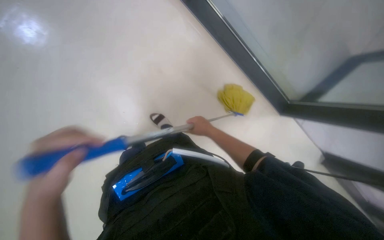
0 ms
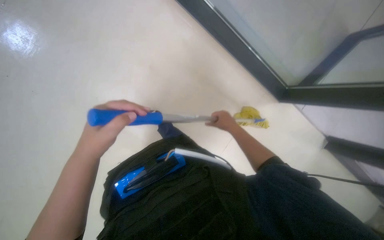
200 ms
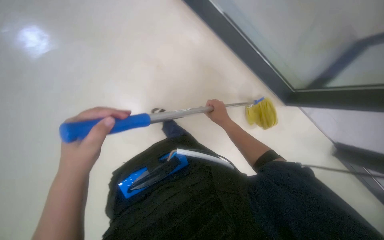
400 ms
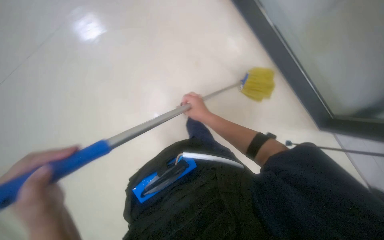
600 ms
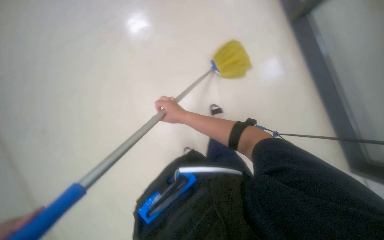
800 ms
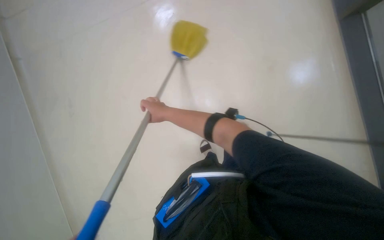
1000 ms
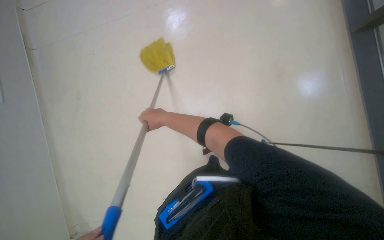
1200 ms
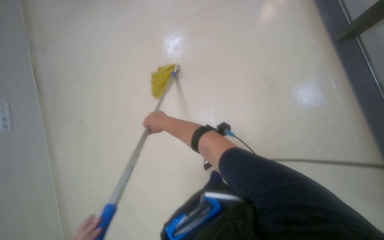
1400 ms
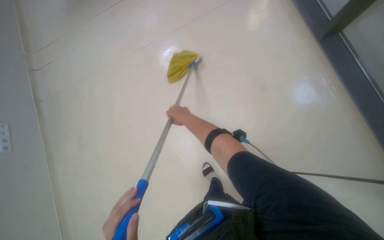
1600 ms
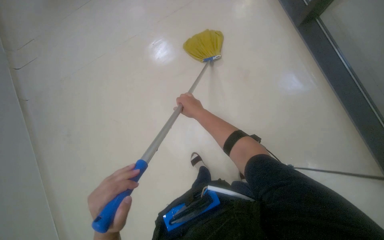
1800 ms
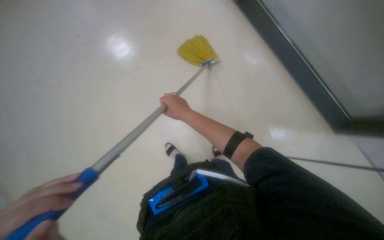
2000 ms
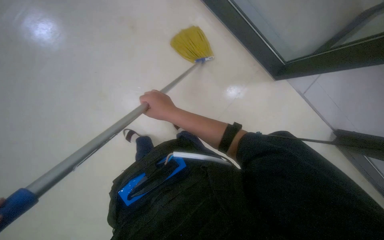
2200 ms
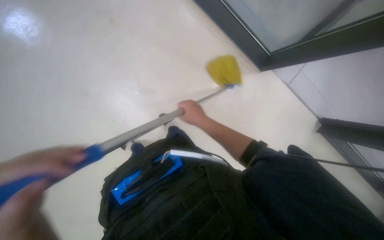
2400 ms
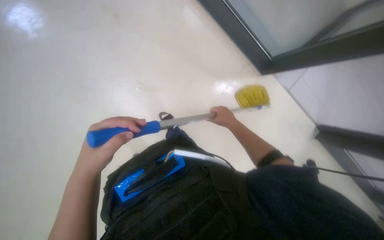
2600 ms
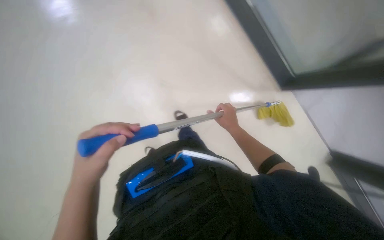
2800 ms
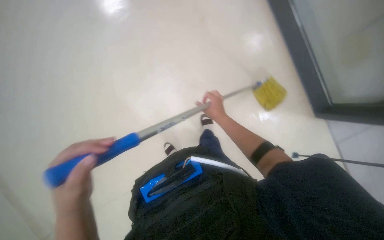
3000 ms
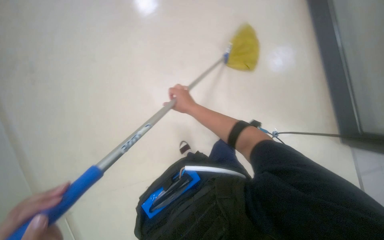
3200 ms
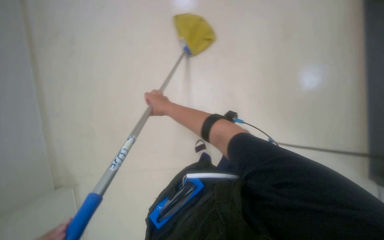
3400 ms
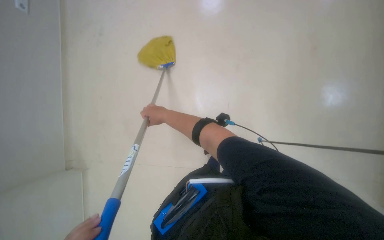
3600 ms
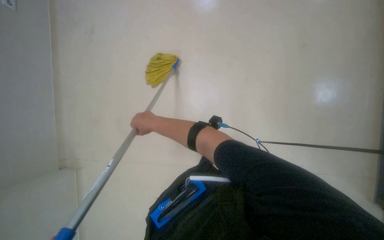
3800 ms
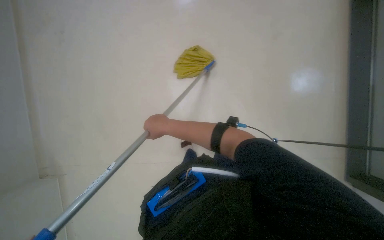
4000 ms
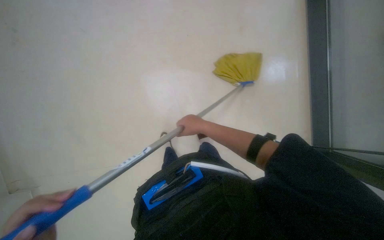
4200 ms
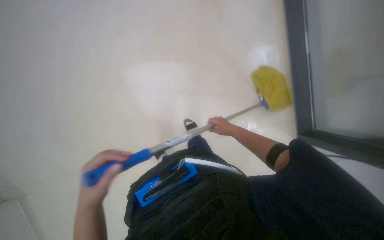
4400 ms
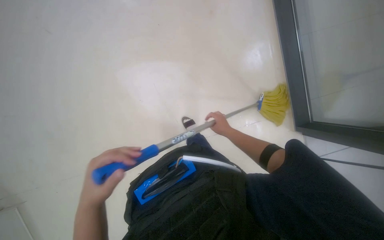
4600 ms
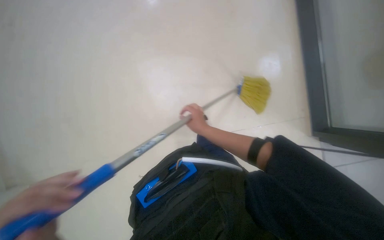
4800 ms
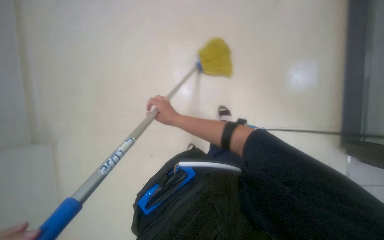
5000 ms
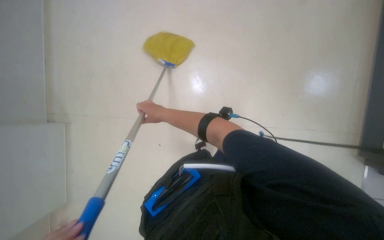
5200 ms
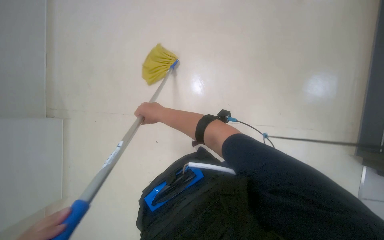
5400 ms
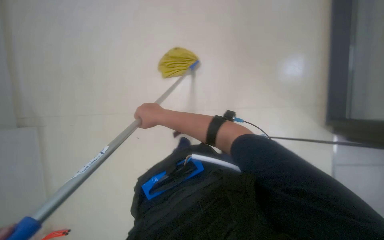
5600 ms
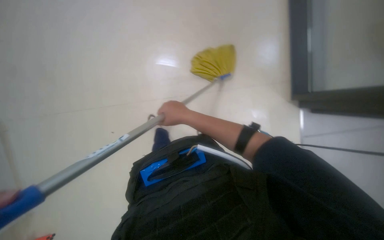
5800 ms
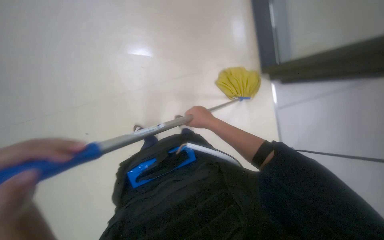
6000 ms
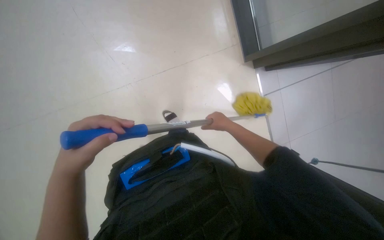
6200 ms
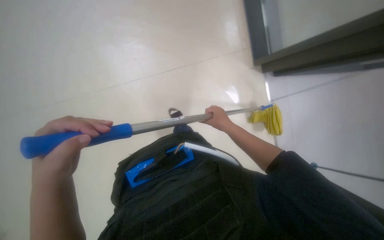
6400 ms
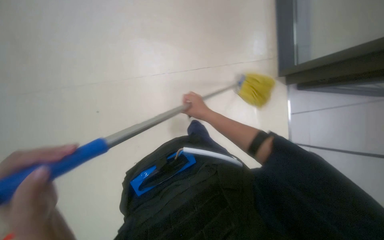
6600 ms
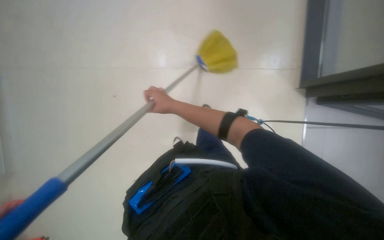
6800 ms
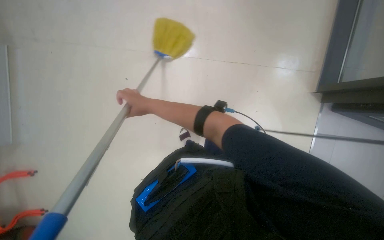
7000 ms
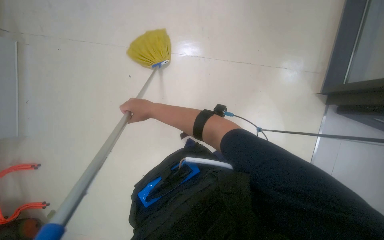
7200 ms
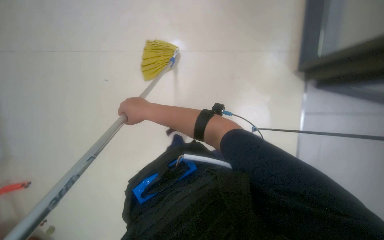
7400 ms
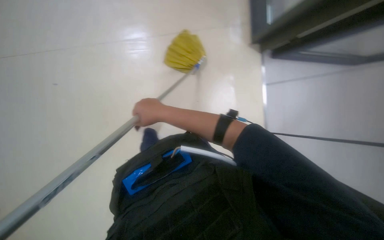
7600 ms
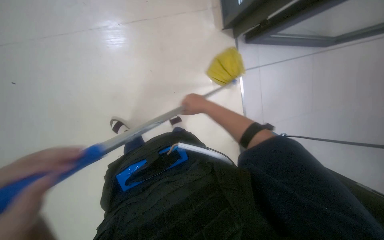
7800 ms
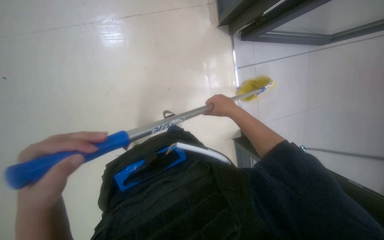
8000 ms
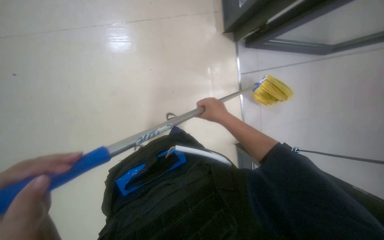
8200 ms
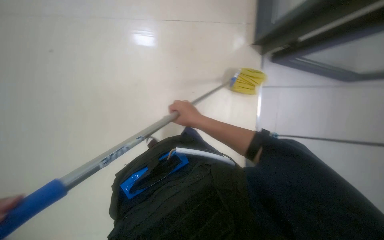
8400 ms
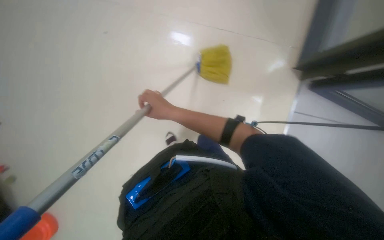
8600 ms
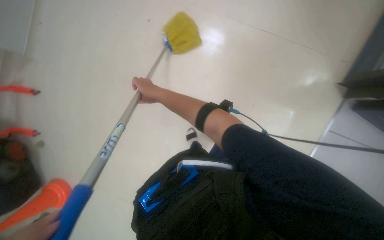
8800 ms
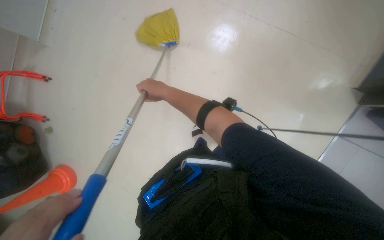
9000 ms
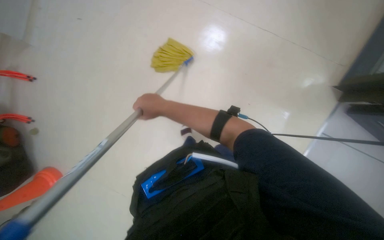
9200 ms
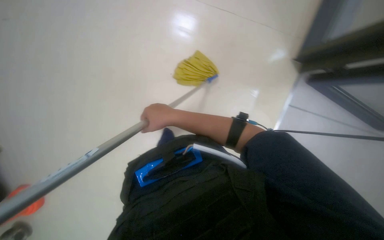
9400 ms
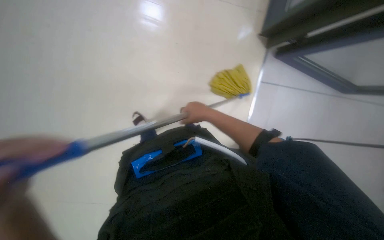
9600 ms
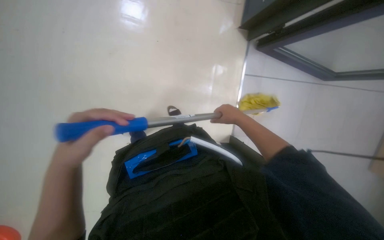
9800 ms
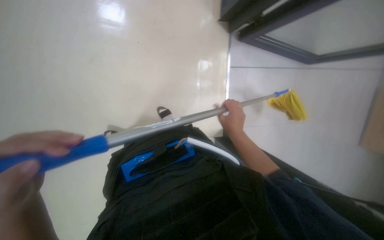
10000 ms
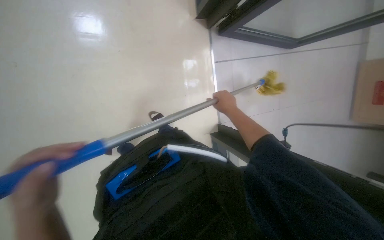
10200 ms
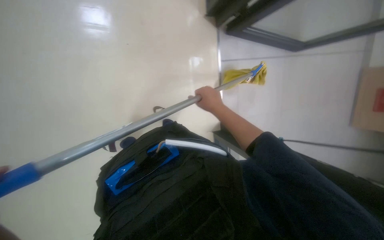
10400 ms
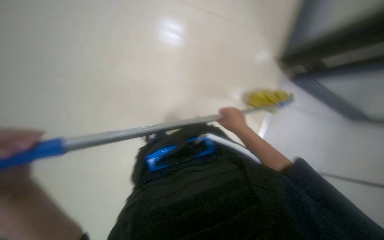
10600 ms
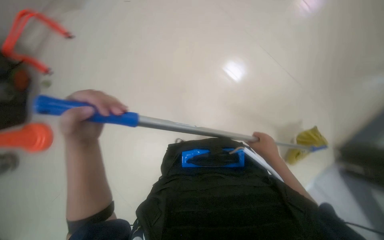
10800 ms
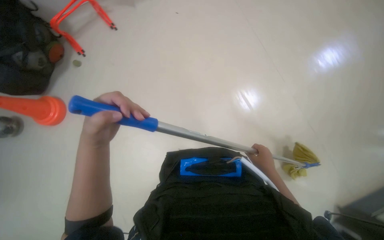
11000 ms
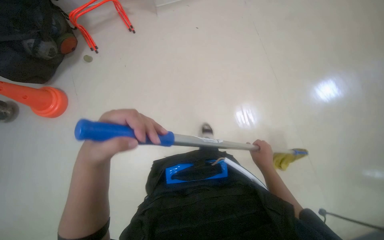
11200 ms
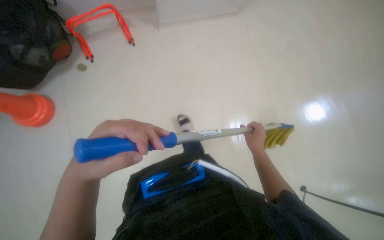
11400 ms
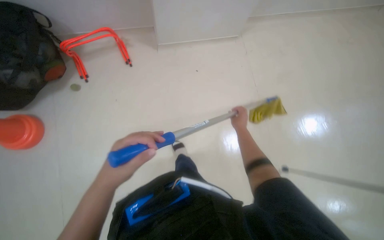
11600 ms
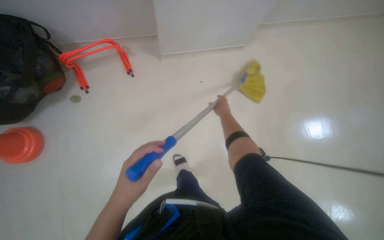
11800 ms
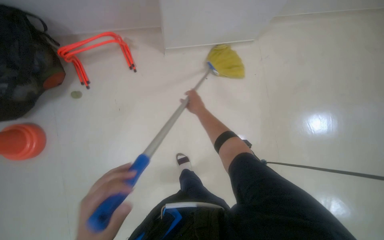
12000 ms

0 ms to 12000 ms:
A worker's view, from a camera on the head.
Job: mopping floor.
The whole recording: Mopping the floor. The worker mops the floor with a yellow mop.
1600 ms to 3000 ms: The right hand travels to the right by roughly 25 cm.
3000 ms to 4400 ms: The right hand moves about 20 cm to the left and comes back.
4400 ms to 6000 ms: The right hand travels nearer to the camera by some 20 cm.
6000 ms to 7600 ms: The right hand travels to the left and nearer to the camera by some 20 cm.
7600 ms to 9000 ms: Everything in view rotates about 25 degrees clockwise. The right hand moves roughly 25 cm to the right and comes back.
9000 ms to 10400 ms: The right hand heads to the right and down the picture, covering about 35 cm.
10400 ms to 12000 ms: The right hand is displaced farther from the camera by approximately 15 cm, and goes to the right and returns, roughly 10 cm each way.

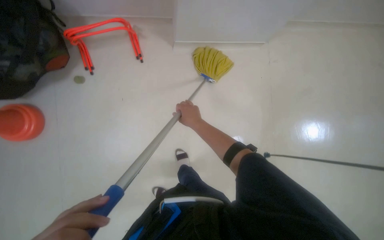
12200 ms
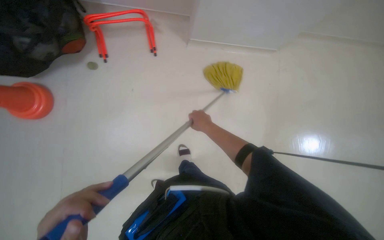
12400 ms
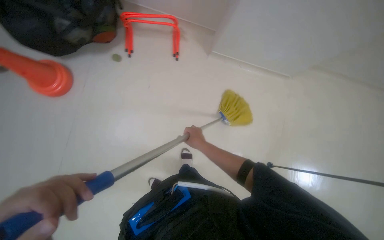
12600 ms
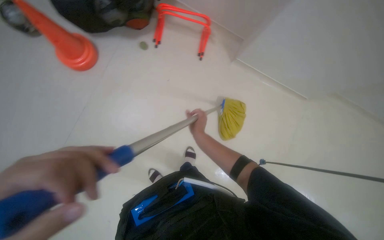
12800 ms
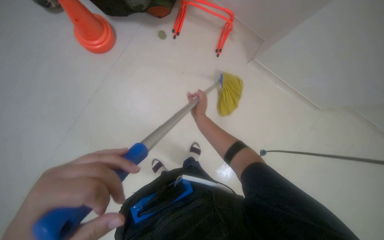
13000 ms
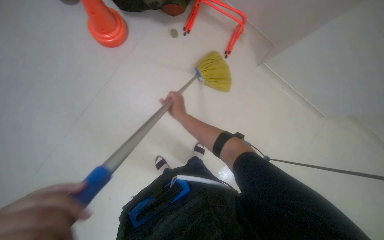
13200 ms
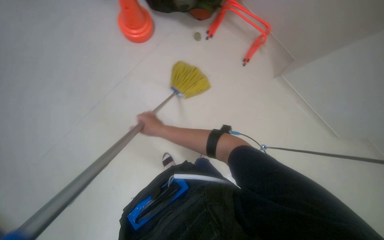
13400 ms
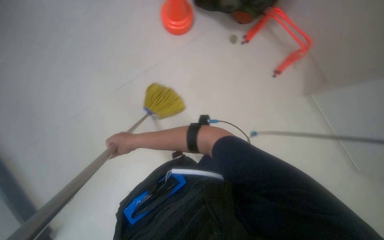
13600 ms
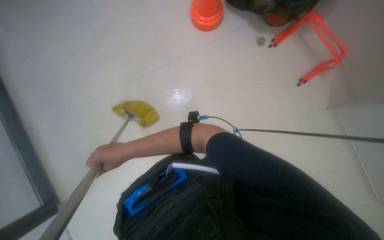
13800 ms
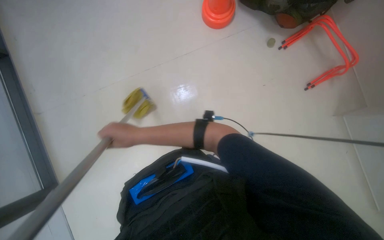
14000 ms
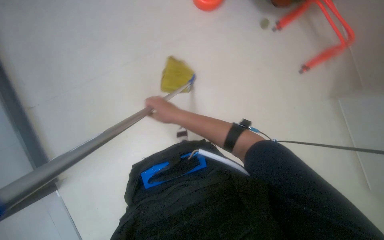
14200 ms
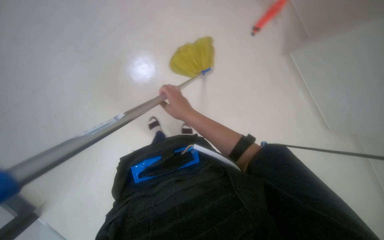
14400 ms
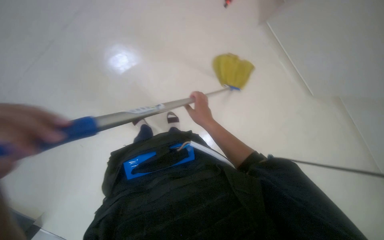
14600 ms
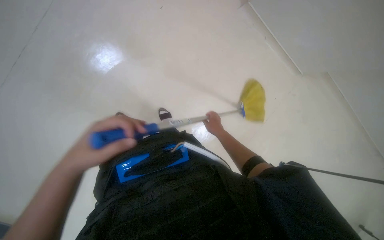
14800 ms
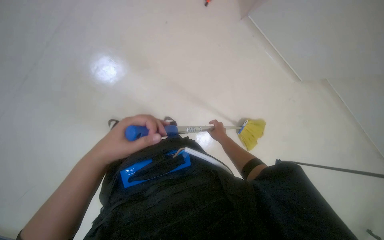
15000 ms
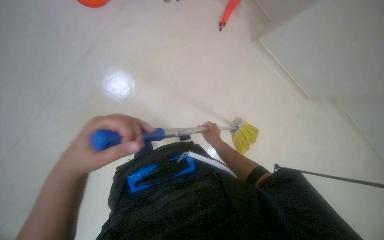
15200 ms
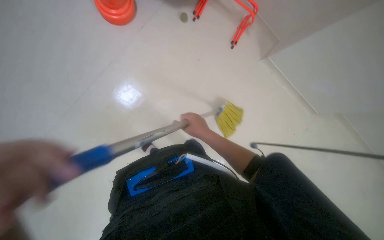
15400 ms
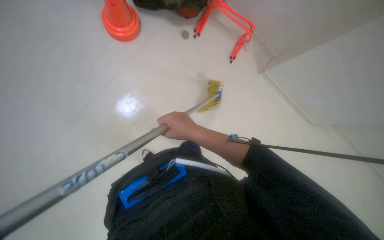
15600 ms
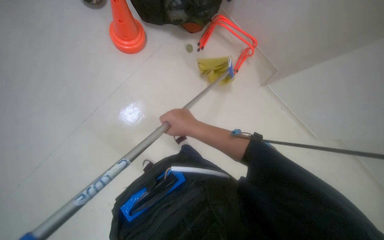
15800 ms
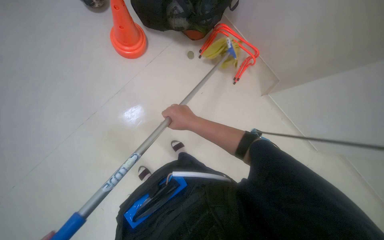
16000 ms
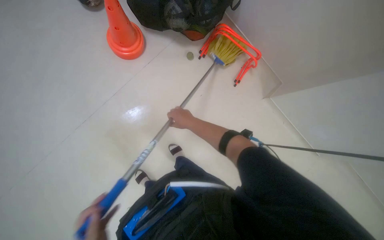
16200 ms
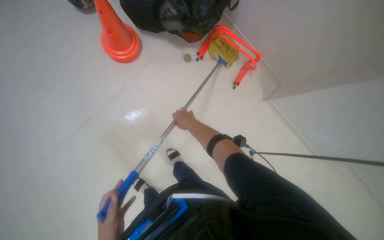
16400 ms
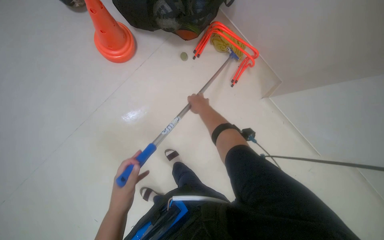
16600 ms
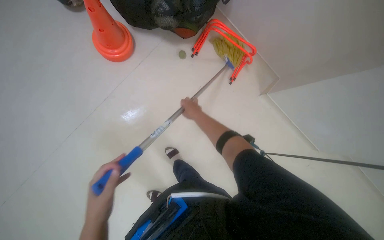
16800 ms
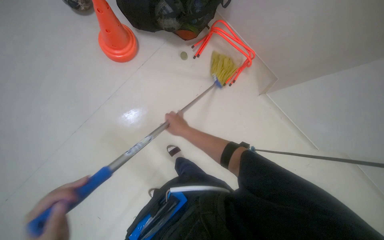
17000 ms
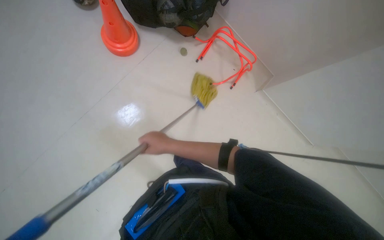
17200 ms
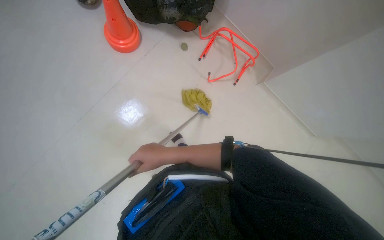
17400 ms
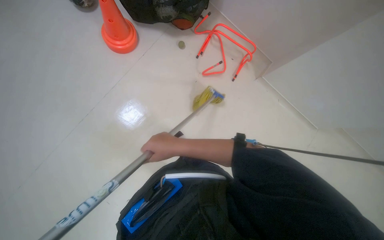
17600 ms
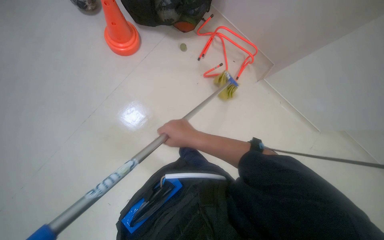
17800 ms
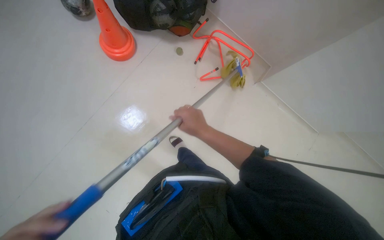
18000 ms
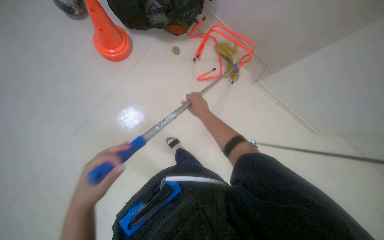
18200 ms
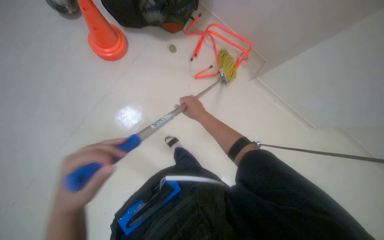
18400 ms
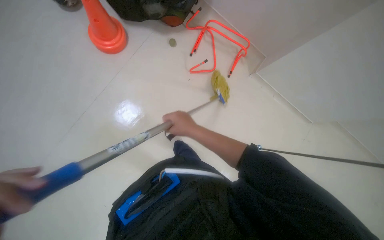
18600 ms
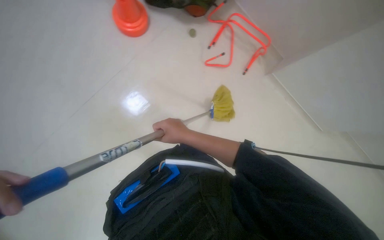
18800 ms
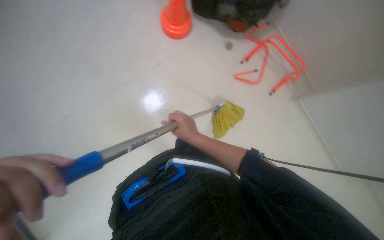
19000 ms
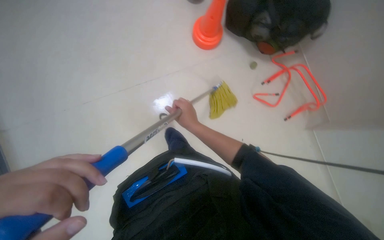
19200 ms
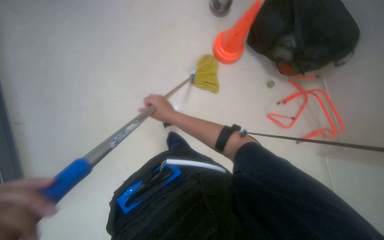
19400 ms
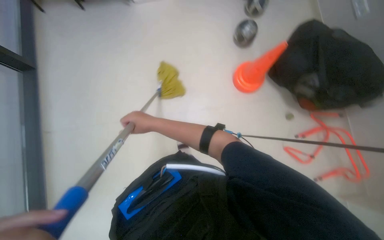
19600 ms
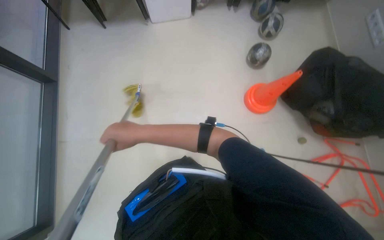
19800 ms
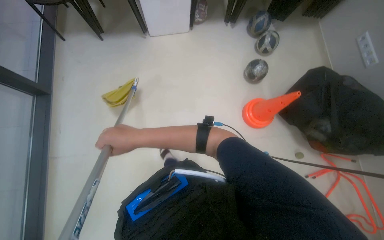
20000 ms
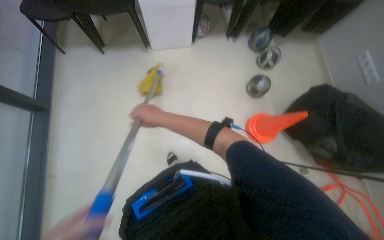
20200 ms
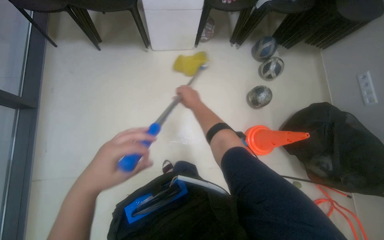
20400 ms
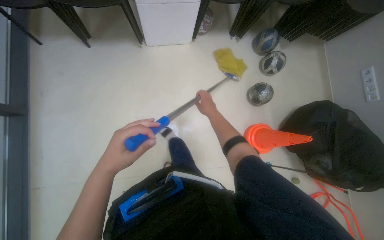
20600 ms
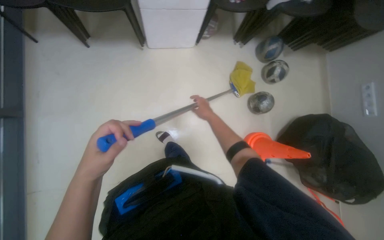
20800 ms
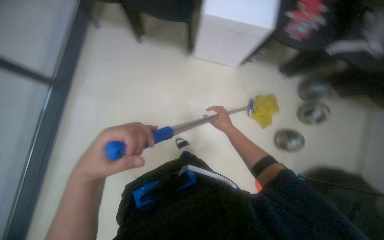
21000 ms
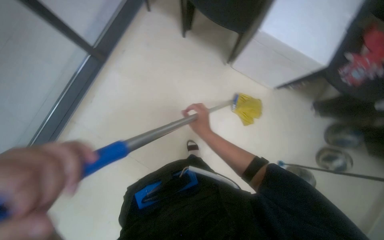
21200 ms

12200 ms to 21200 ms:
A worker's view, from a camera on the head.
Job: mopping floor.
The whole recording: Mopping the floor. The worker mops the floor with a yellow mop.
12200 ms to 13800 ms: The head turns to the left by approximately 75 degrees.
13800 ms to 15200 ms: The right hand is displaced to the right by roughly 30 cm.
15200 ms to 16600 ms: The view tips upward by about 15 degrees. The right hand moves up the picture, about 30 cm, and reaches roughly 15 cm nearer to the camera, then returns.
16600 ms to 18200 ms: The right hand goes down the picture and returns, roughly 25 cm each way.
18200 ms to 19800 ms: The wearer moves some 50 cm. The wearer's head swings some 55 degrees to the left.
19800 ms to 21200 ms: The camera is carried some 60 cm.
